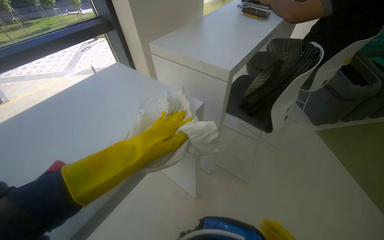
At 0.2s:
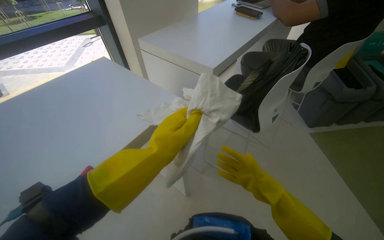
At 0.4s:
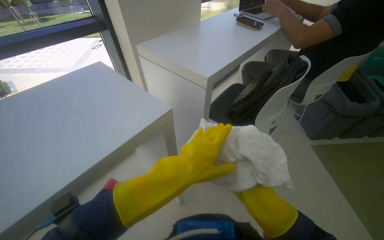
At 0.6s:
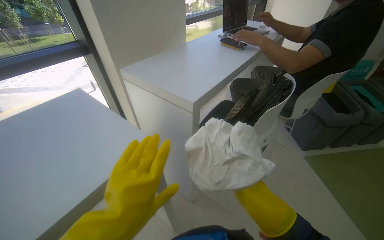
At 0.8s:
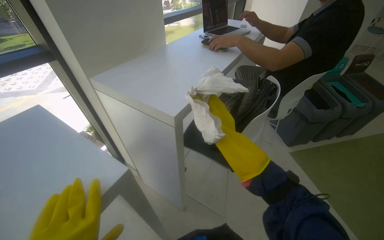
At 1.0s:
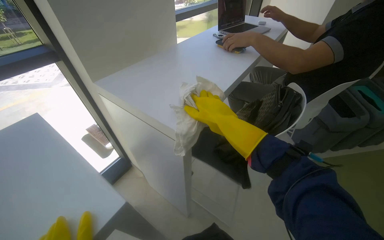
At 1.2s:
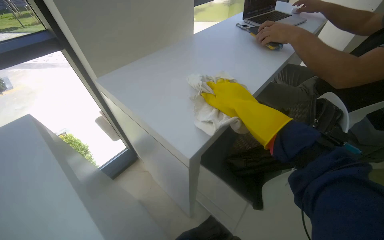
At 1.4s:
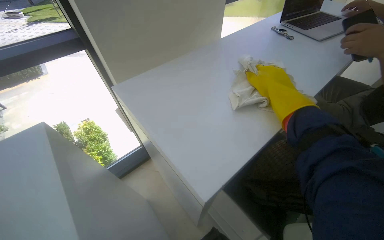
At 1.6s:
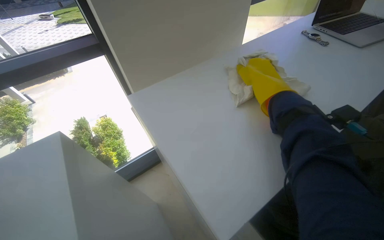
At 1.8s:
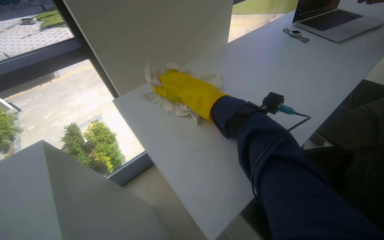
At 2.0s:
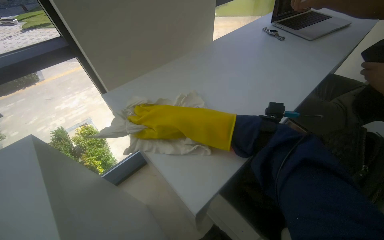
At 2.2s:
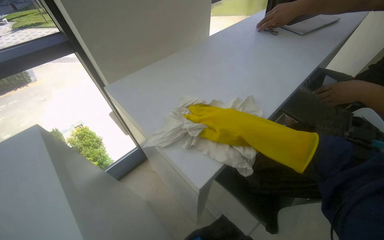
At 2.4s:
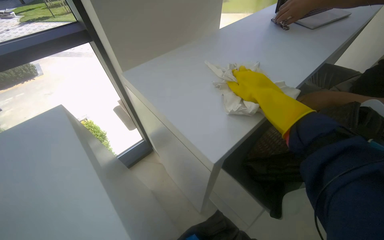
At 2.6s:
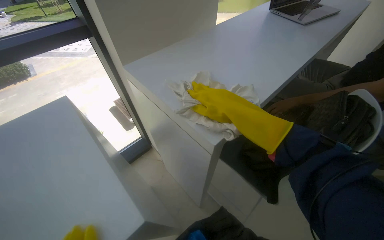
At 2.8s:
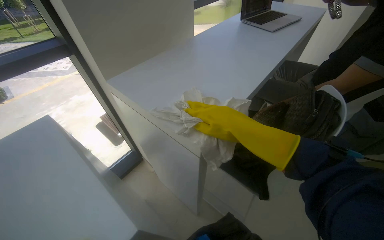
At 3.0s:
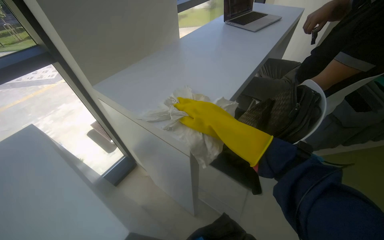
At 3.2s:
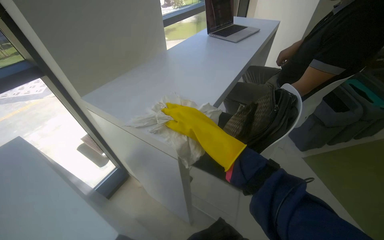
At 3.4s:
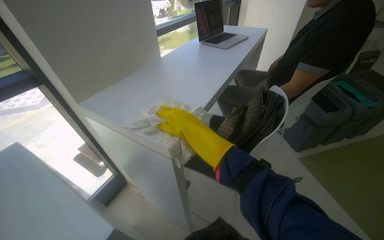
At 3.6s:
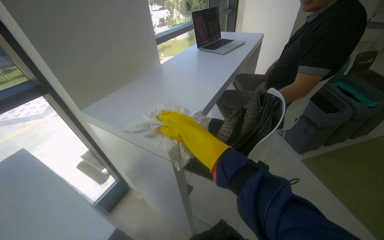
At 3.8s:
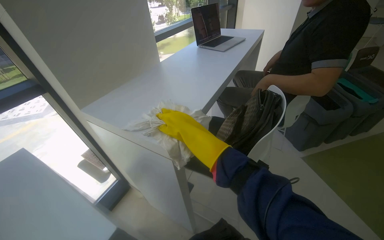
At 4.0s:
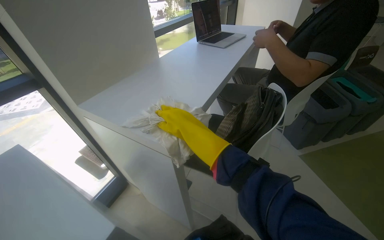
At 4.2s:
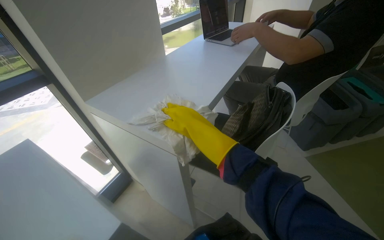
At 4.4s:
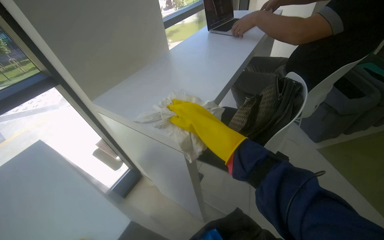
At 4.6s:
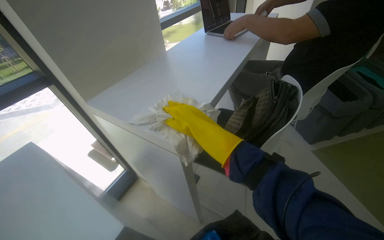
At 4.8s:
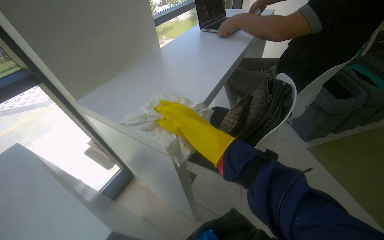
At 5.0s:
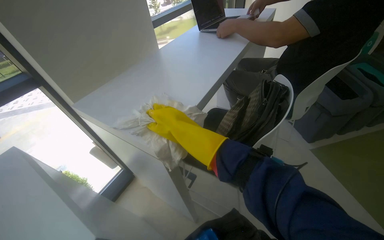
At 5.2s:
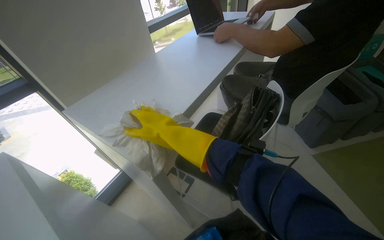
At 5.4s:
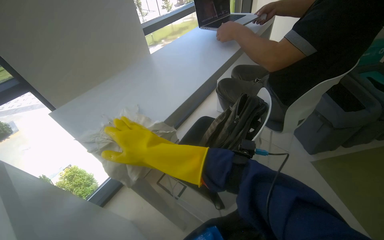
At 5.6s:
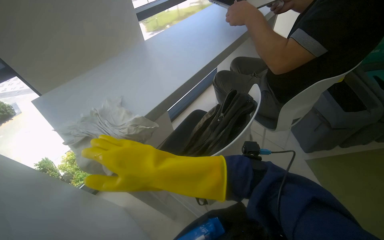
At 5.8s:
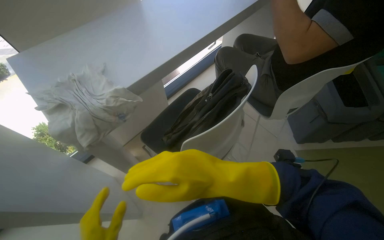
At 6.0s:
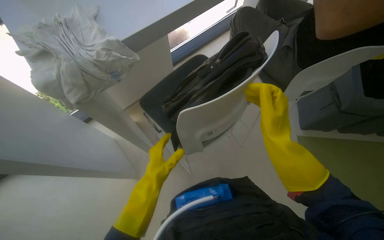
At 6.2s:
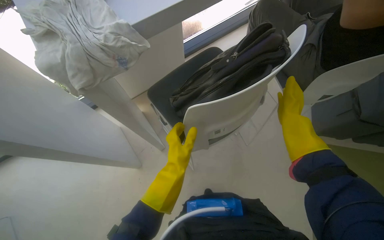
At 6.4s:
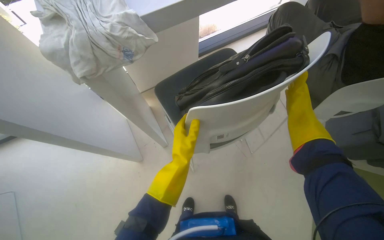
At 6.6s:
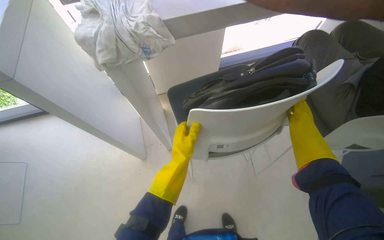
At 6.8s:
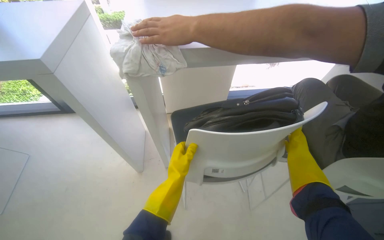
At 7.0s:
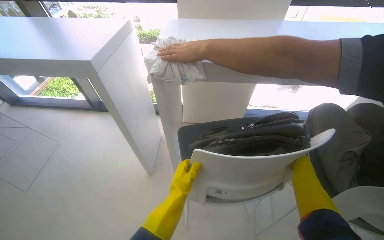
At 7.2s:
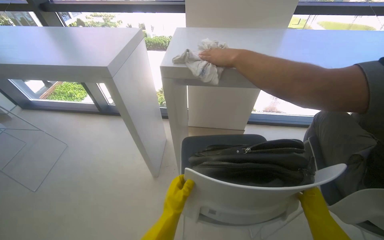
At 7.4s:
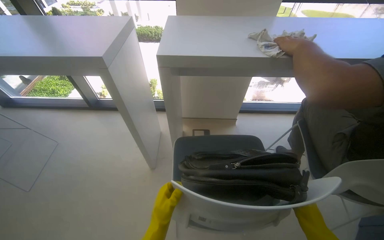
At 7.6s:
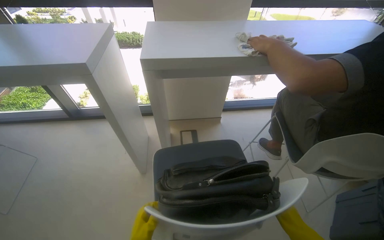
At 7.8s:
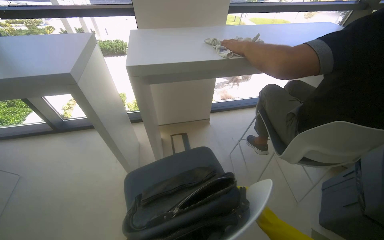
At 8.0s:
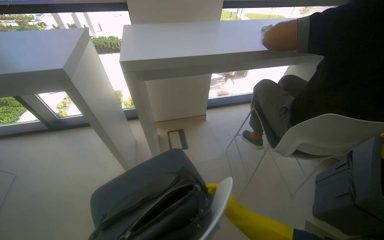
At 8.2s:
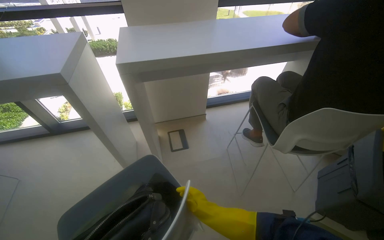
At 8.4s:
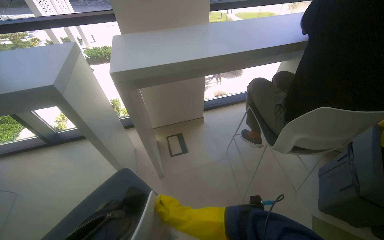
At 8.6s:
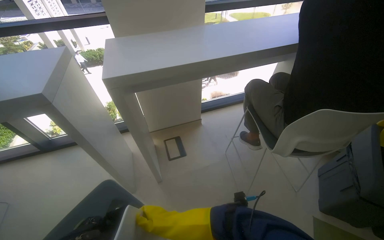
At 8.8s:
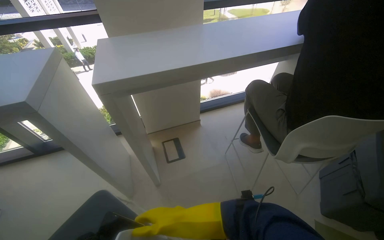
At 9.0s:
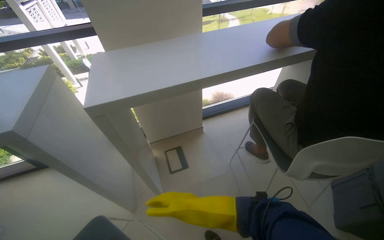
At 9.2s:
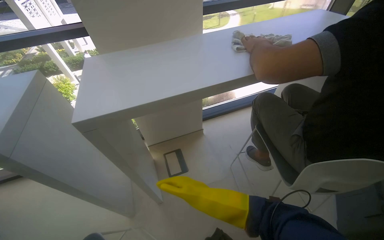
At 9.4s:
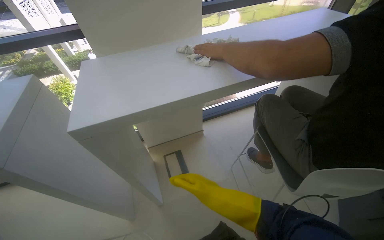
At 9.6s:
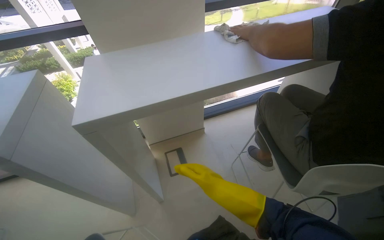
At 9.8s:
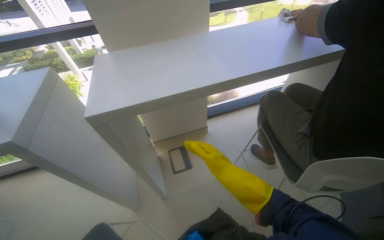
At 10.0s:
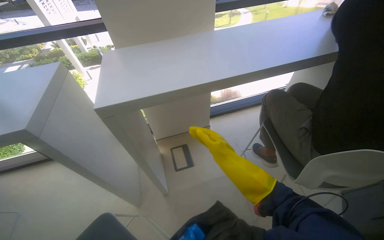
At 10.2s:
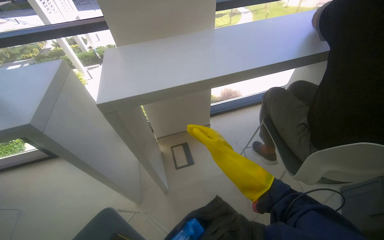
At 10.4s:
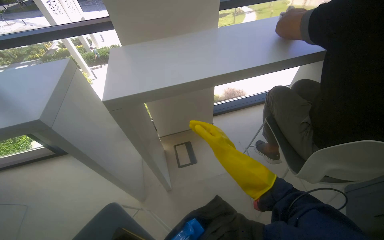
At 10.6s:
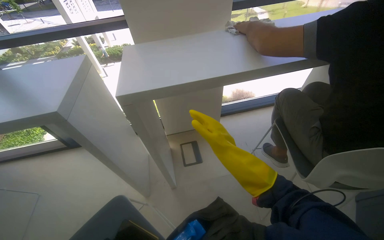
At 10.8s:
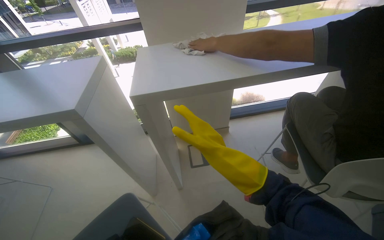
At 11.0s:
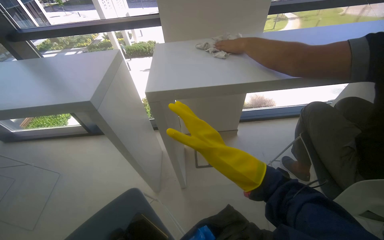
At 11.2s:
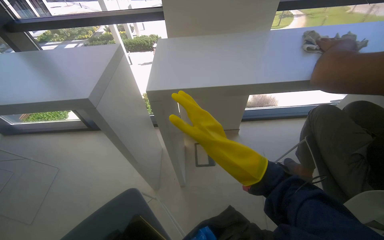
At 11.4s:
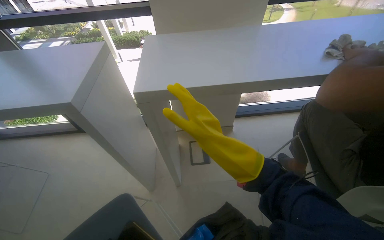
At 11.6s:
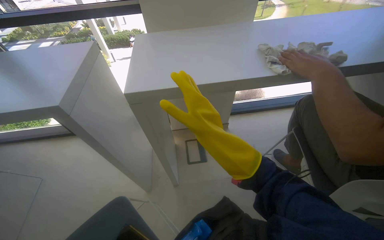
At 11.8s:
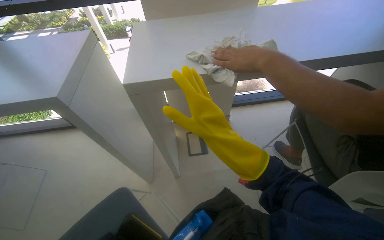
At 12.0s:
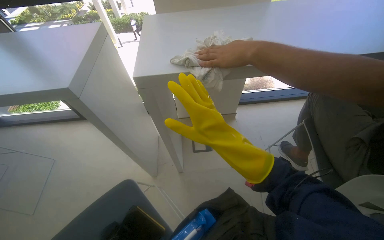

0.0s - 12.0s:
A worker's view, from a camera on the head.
Job: wiping surfaces.
The whole recording: Wiping table surface. The worker wets a cloth and wipes the surface of a table.
0.0s - 1.6s: The camera is carried roughly 50 cm. The head turns to the left by some 20 degrees.
1.6s - 3.0s: The head rotates some 20 degrees to the right. The right hand moves left and right over some 20 cm, changing direction 2 times.
4.4s - 6.0s: The camera pitches downward, by roughly 20 degrees.
6.0s - 7.6s: The view tips upward by some 15 degrees. Everything in view rotates approximately 30 degrees clockwise.
10.4s - 12.0s: The right hand moves to the left and up the picture, approximately 15 cm.

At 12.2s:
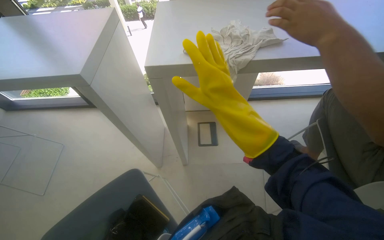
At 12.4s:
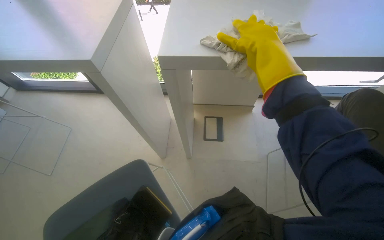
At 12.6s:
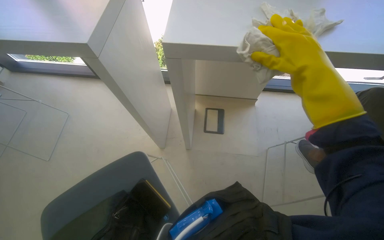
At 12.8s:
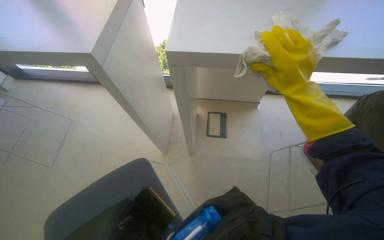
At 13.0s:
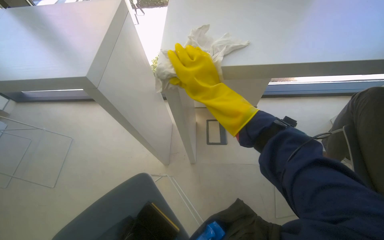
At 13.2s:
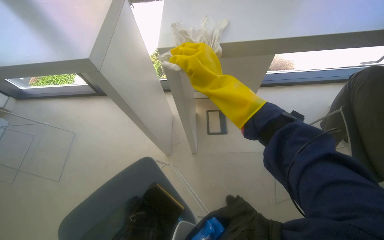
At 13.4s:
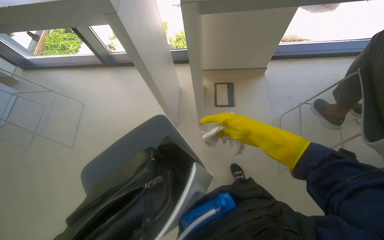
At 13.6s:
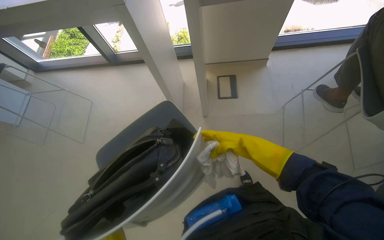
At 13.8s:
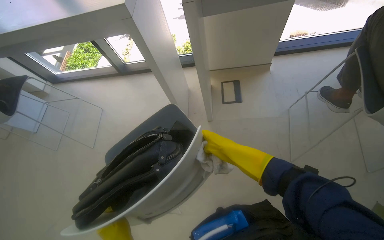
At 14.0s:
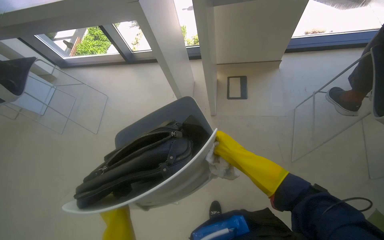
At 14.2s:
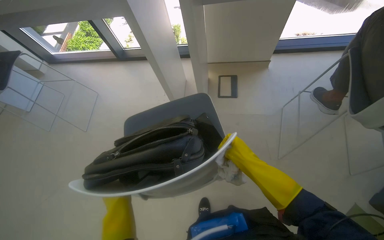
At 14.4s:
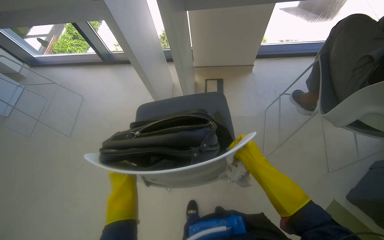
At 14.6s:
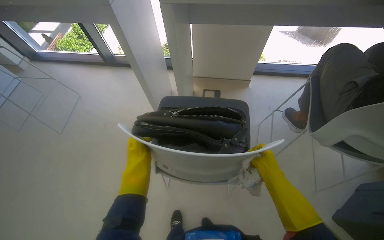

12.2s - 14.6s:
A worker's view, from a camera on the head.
Job: wiping surfaces.
The whole recording: Wiping table surface. The worker wets a cloth and wipes the surface of a table.
12.2s - 13.4s: The camera pitches downward, by approximately 15 degrees. The right hand travels farther from the camera by about 10 cm, and travels up the picture and back again, approximately 15 cm each way.
13.4s - 14.6s: The right hand is displaced to the right and down the picture by about 35 cm.

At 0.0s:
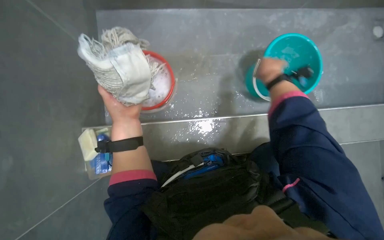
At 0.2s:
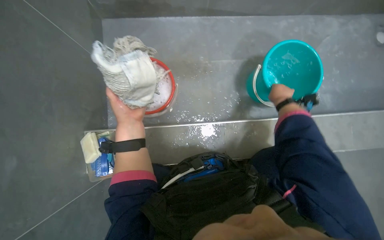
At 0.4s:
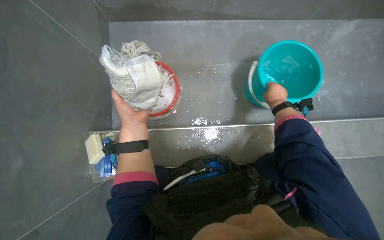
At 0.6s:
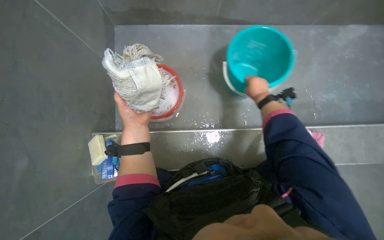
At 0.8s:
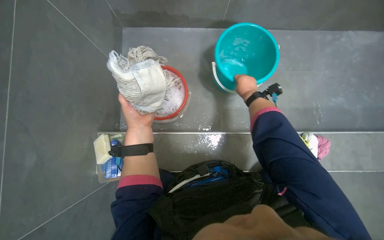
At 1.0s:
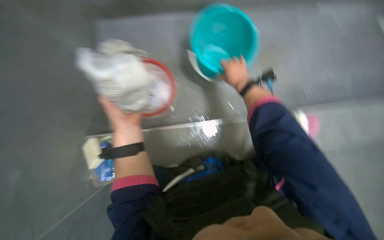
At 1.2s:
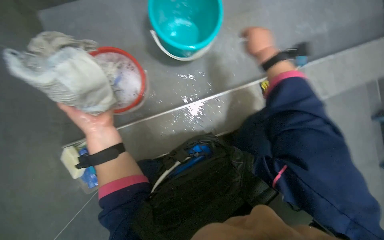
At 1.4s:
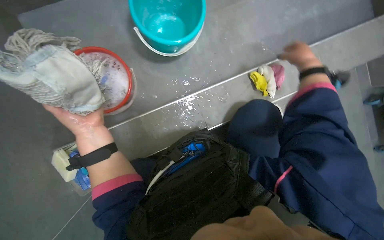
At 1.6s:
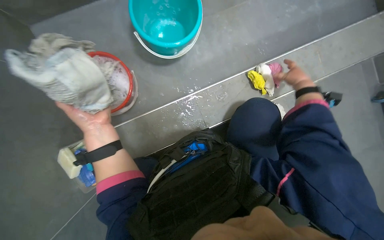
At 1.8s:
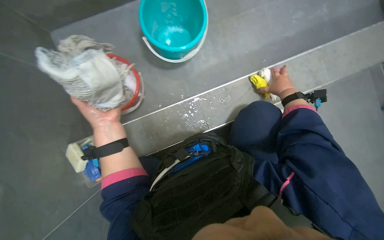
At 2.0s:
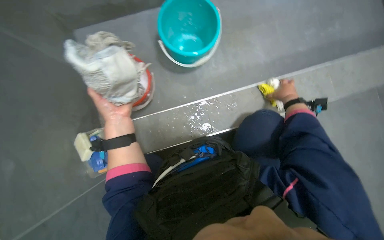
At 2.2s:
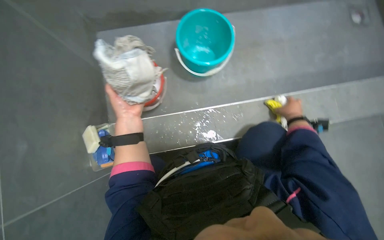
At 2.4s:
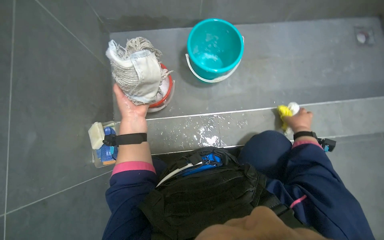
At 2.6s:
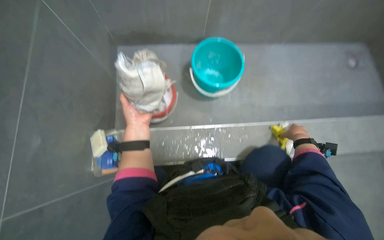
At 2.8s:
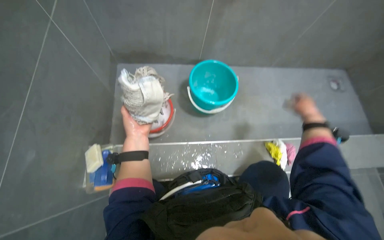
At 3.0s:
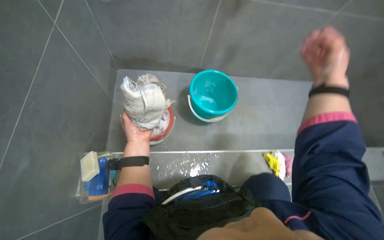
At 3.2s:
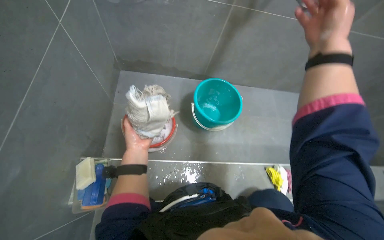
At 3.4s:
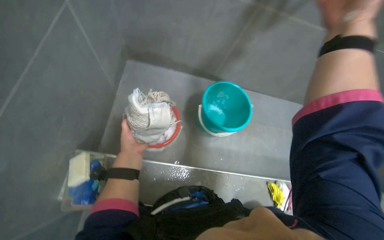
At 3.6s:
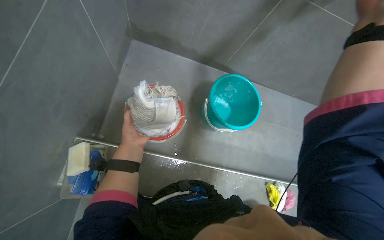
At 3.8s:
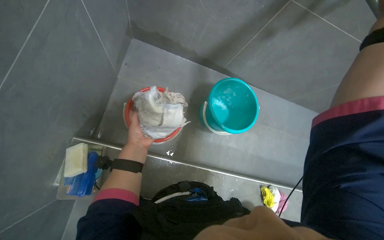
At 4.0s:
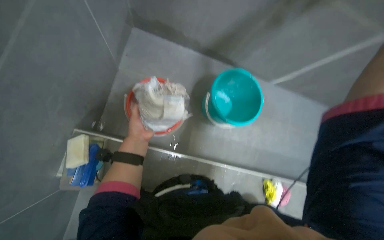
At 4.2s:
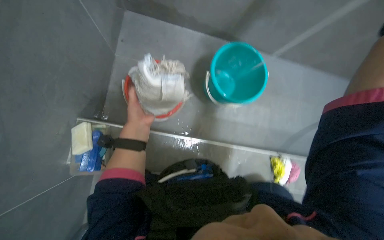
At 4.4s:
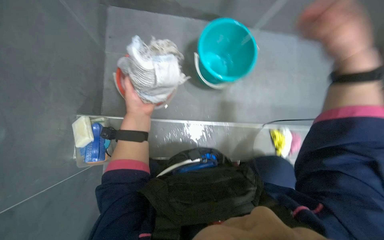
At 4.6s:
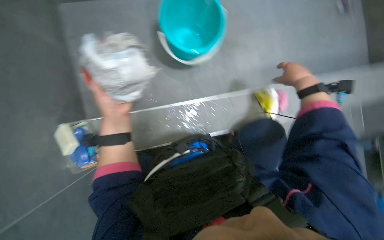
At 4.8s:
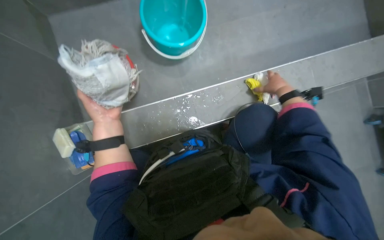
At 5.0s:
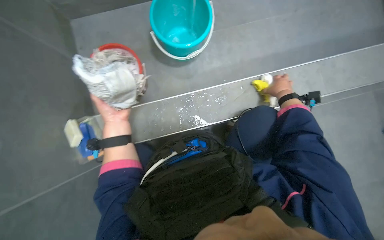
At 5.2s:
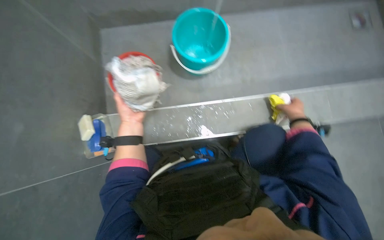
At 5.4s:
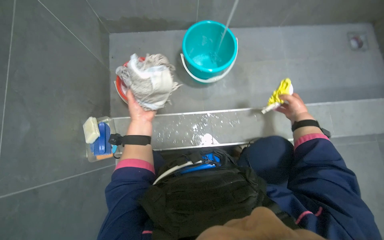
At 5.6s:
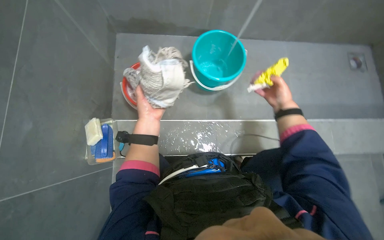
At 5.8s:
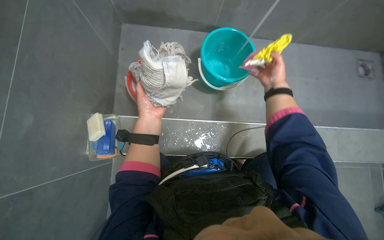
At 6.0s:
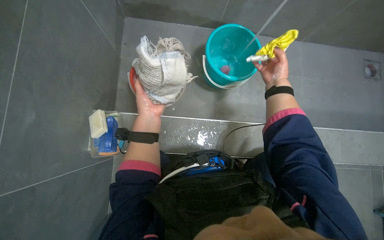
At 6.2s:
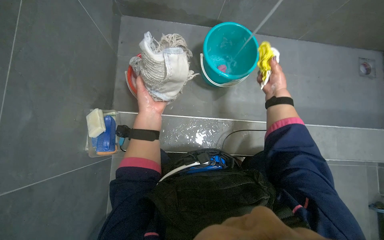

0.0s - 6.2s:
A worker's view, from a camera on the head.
Job: preparing cleaning supplies.
The whole recording: Cleaning drain area. The worker scrubs the drain area with a sponge and rinses their hands under the tap.
0.0s - 1.6s: The right hand goes left and right, approximately 25 cm each way, reversing 2 times.
1.6s - 3.2s: The camera pitches upward, by some 30 degrees. The right hand shifts roughly 50 cm nearer to the camera and to the left.
3.2s - 4.6s: The view tilts some 20 degrees downward.
4.6s - 6.2s: The right hand goes approximately 10 cm farther from the camera, and travels down the picture and back again, some 10 cm each way.
